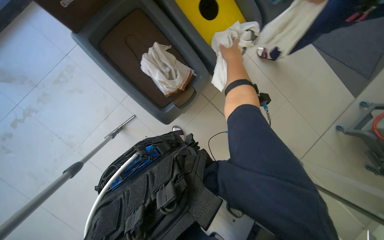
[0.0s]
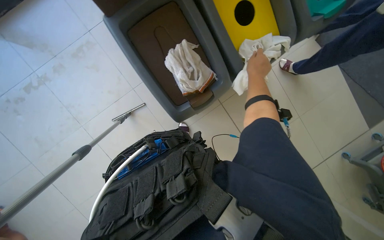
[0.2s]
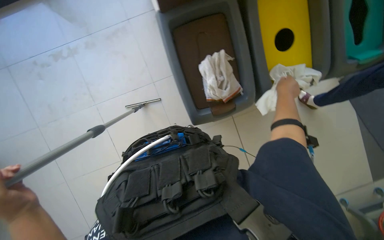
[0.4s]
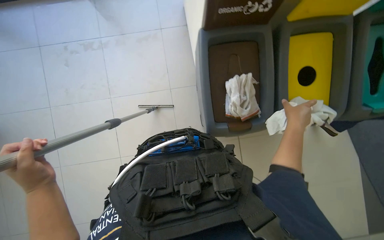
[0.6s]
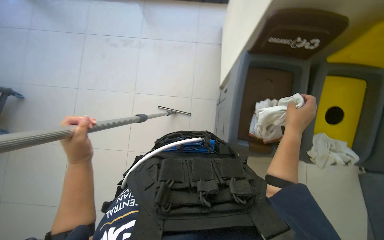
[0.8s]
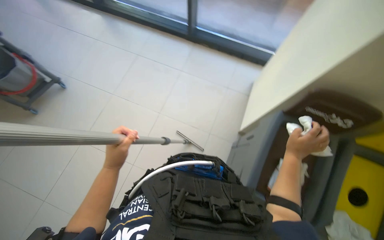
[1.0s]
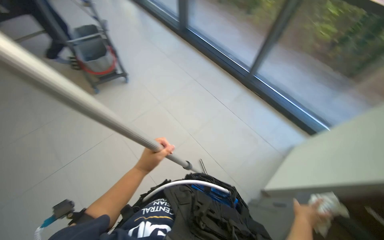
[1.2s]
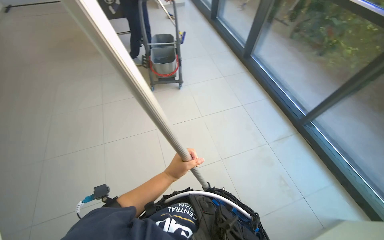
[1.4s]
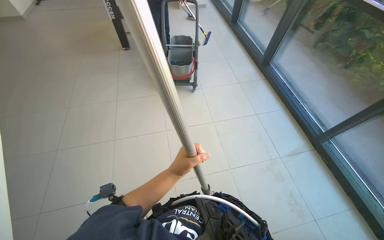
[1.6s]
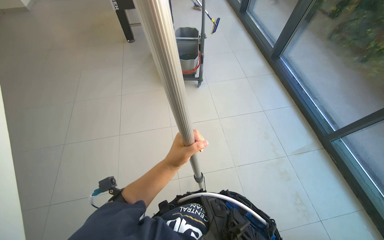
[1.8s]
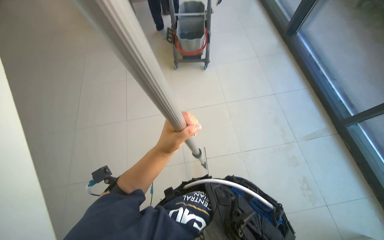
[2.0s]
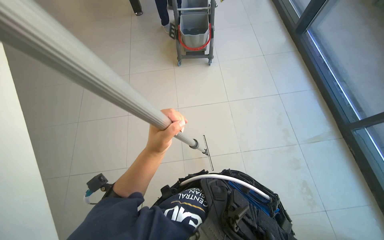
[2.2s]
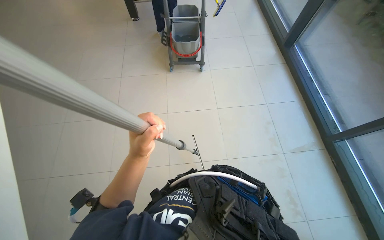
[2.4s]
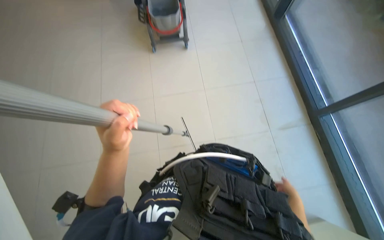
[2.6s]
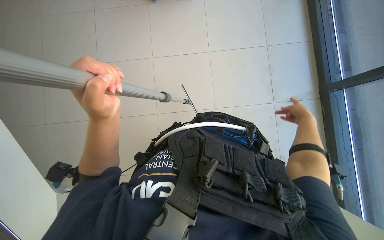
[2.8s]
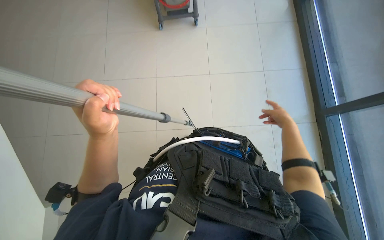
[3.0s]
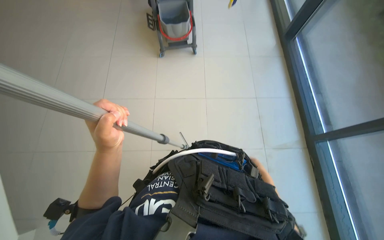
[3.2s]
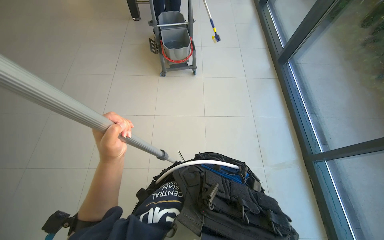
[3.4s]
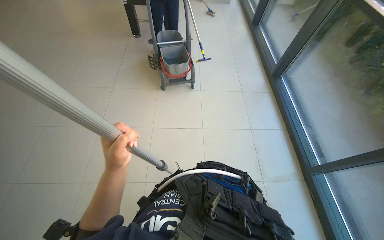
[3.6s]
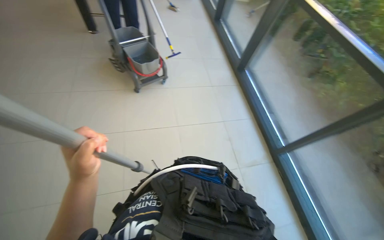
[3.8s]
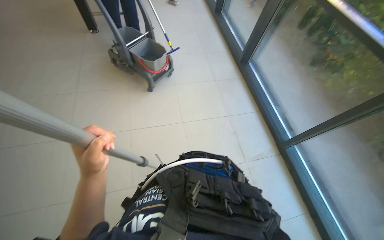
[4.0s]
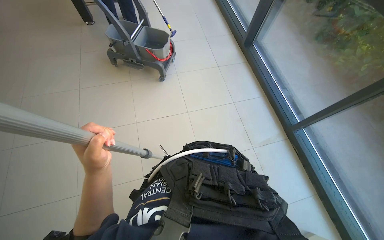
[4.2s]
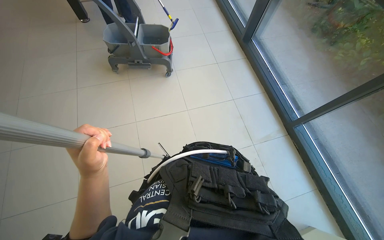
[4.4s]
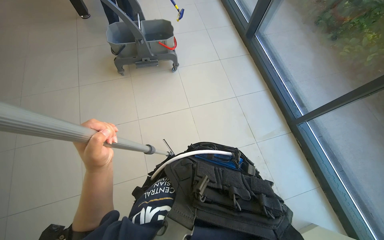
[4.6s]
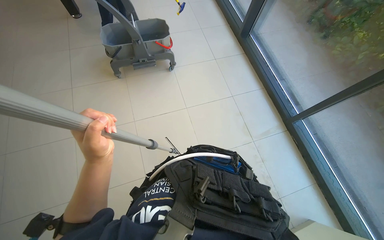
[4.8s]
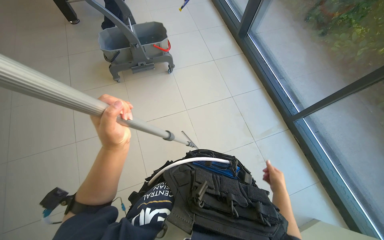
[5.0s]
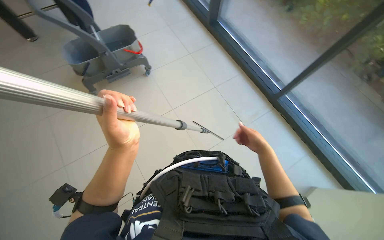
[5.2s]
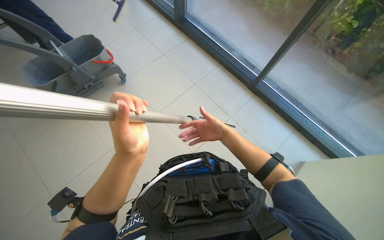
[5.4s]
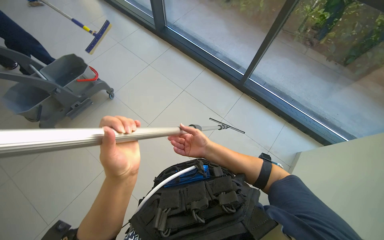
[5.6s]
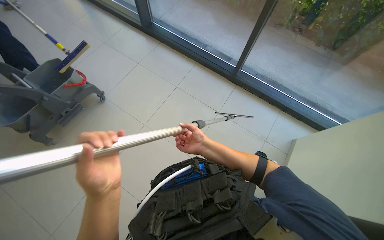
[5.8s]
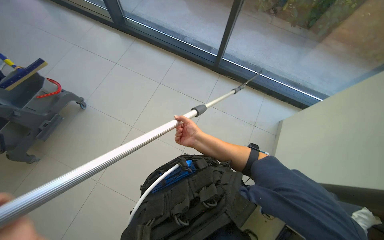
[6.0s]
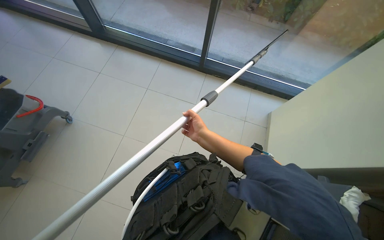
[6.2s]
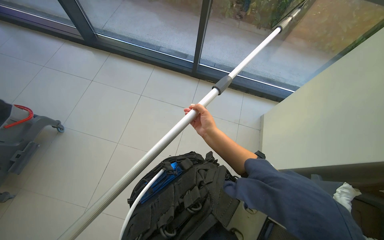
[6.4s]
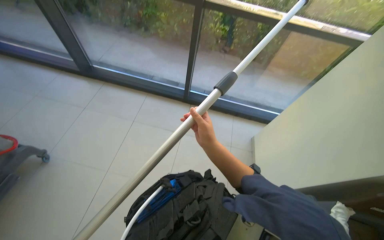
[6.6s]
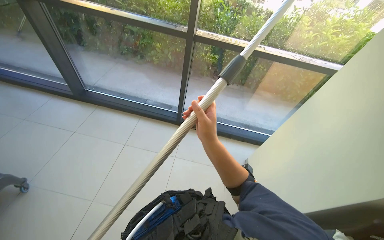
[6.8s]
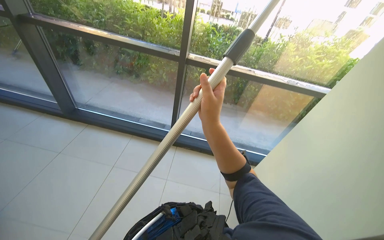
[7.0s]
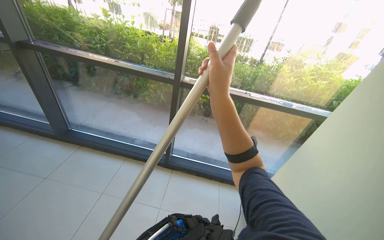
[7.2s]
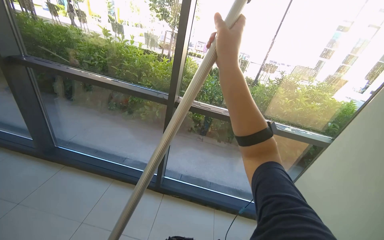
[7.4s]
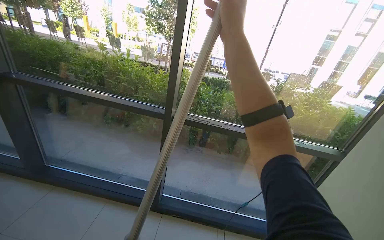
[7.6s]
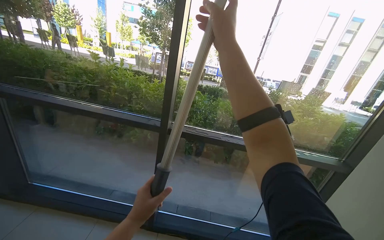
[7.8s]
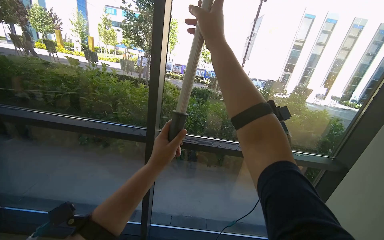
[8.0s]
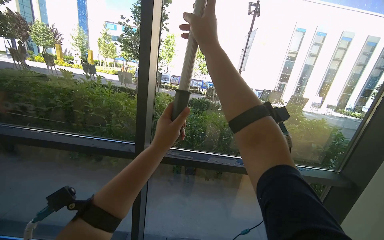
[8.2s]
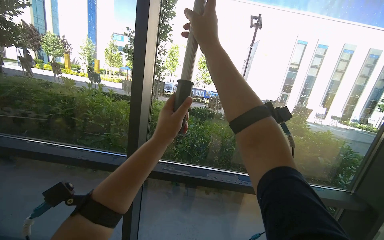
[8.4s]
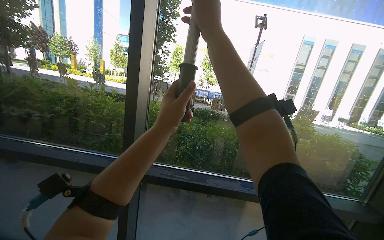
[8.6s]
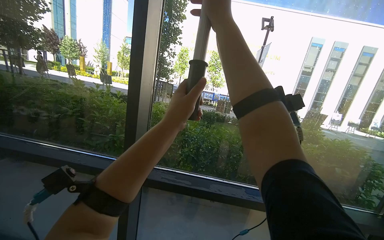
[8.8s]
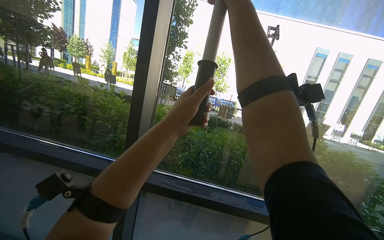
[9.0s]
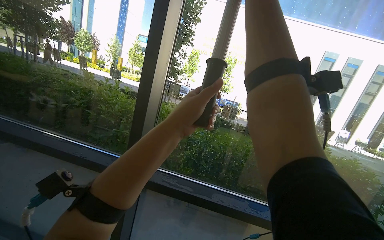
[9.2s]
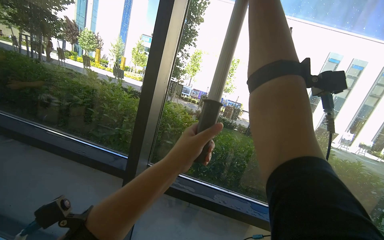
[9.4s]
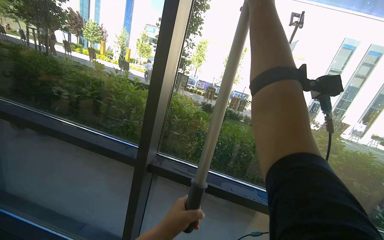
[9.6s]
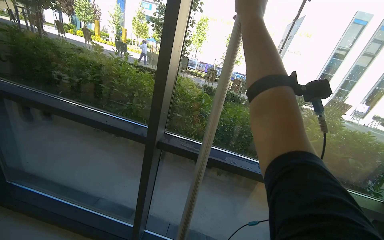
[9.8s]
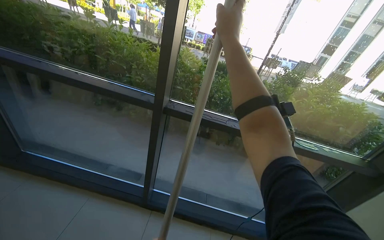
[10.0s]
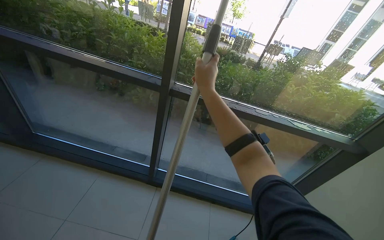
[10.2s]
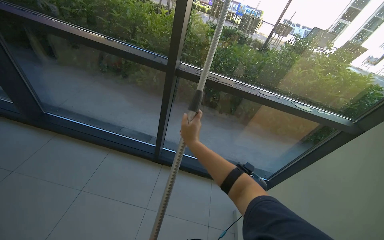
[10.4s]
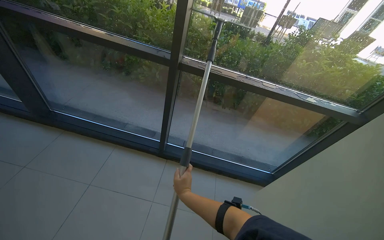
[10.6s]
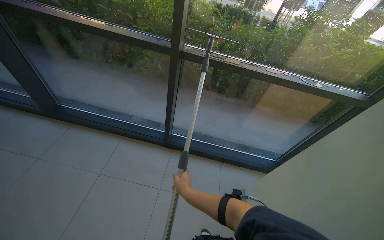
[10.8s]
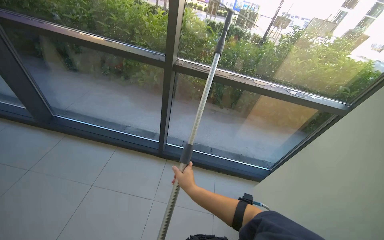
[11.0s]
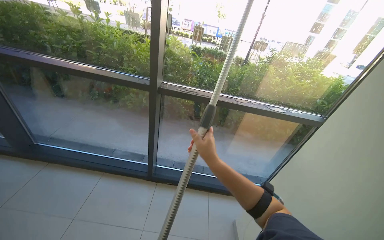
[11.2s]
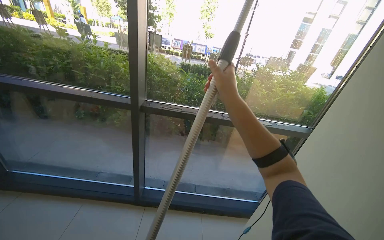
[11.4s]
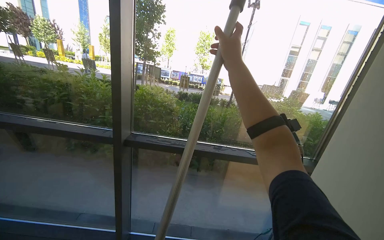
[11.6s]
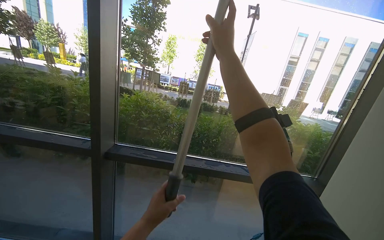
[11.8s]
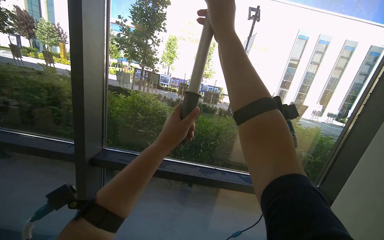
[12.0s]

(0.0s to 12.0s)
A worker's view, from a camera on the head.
Job: cleaning windows.
The whole recording: Cleaning glass panels with squeegee. The worker cleans the glass panels using a squeegee.
0.0s - 1.6s: The head rotates roughly 125 degrees to the left. The view tips upward by approximately 40 degrees.
1.6s - 3.0s: The camera pitches downward, by approximately 25 degrees.
3.0s - 4.4s: The view tips upward by roughly 15 degrees.
4.4s - 6.0s: The head turns to the right by roughly 50 degrees.
6.0s - 7.6s: The wearer's head swings approximately 20 degrees to the right. The wearer looks roughly 45 degrees further upward.
7.6s - 9.0s: The wearer looks roughly 15 degrees further upward.
9.0s - 10.4s: The view tilts about 30 degrees downward.
10.4s - 12.0s: The view tilts about 25 degrees upward. The right hand travels up the picture and to the right by some 70 cm.

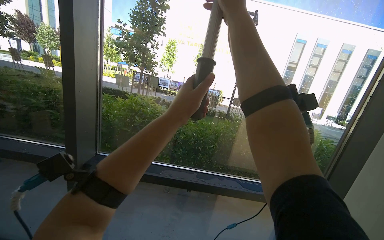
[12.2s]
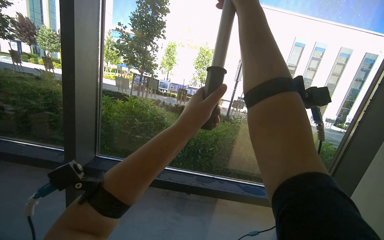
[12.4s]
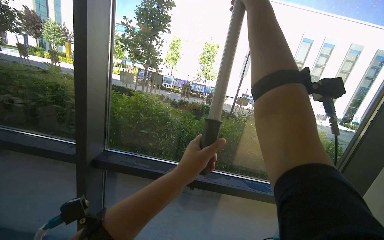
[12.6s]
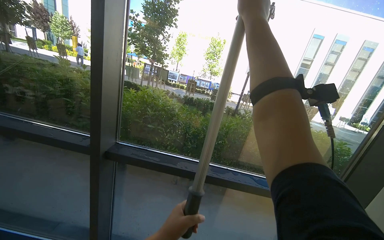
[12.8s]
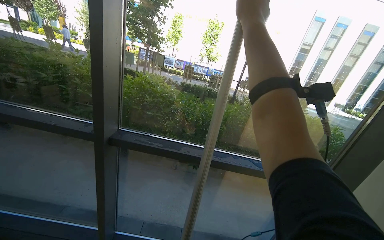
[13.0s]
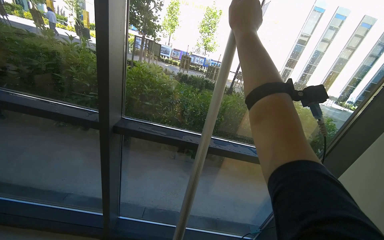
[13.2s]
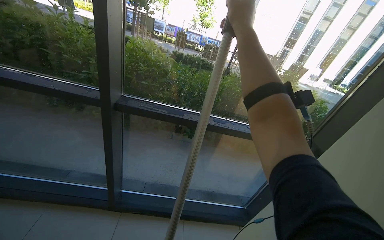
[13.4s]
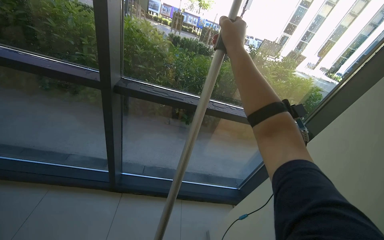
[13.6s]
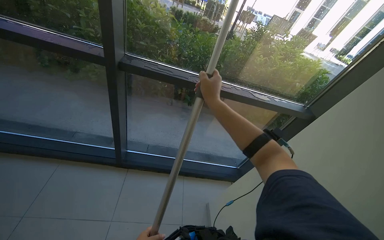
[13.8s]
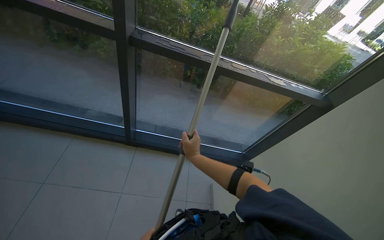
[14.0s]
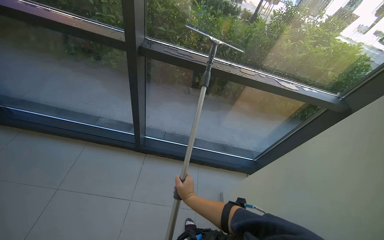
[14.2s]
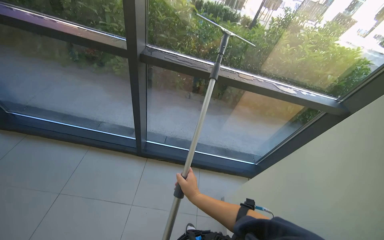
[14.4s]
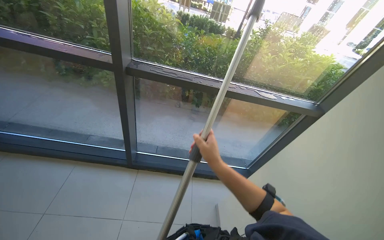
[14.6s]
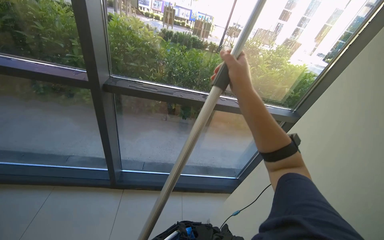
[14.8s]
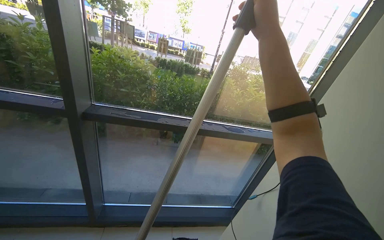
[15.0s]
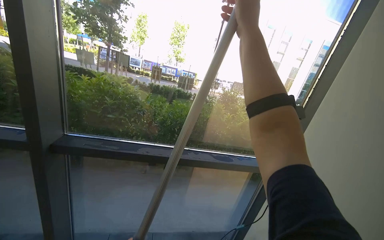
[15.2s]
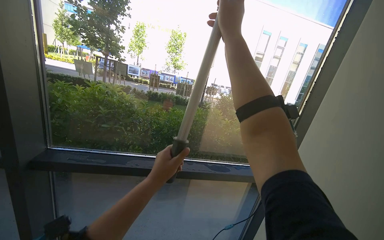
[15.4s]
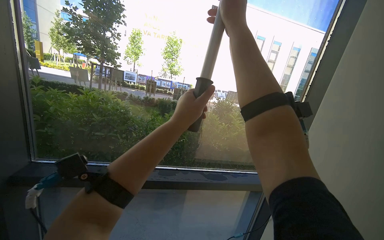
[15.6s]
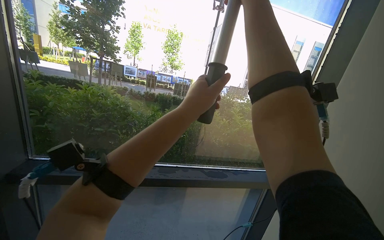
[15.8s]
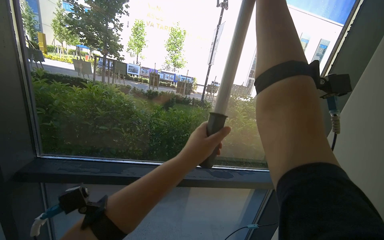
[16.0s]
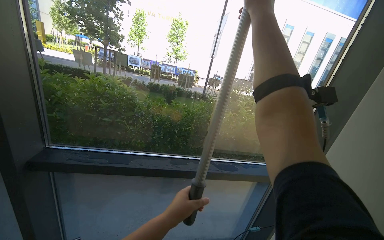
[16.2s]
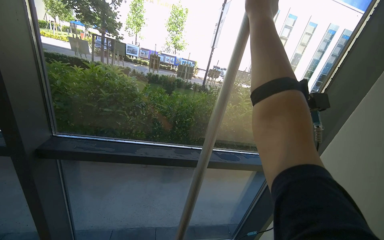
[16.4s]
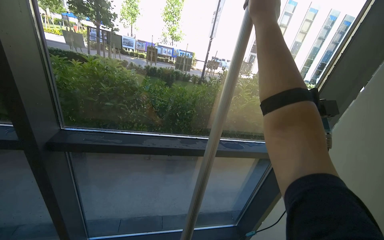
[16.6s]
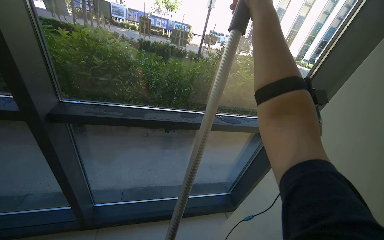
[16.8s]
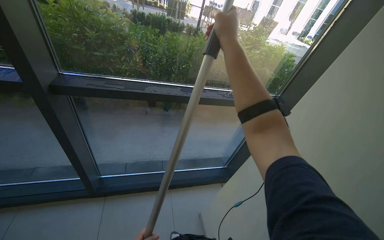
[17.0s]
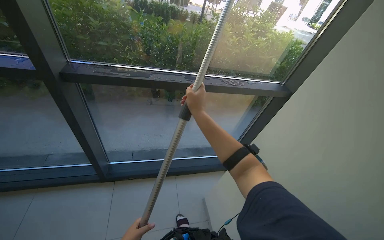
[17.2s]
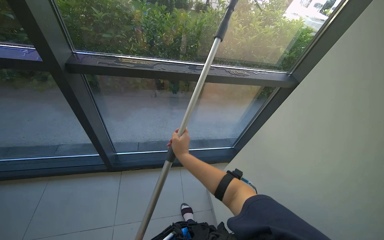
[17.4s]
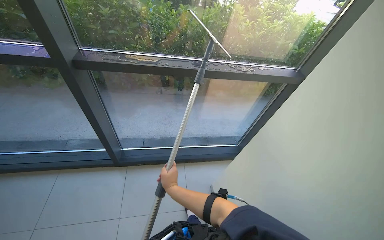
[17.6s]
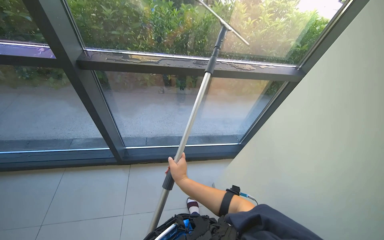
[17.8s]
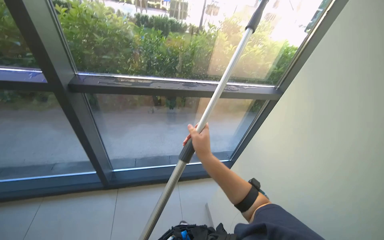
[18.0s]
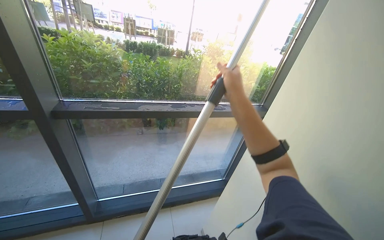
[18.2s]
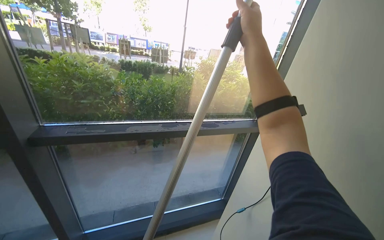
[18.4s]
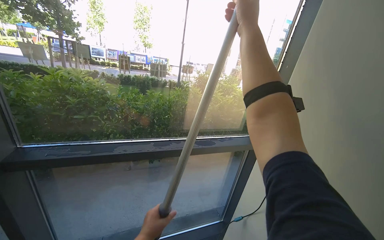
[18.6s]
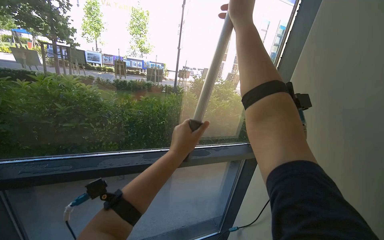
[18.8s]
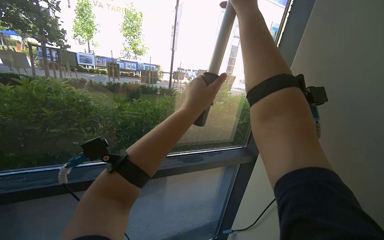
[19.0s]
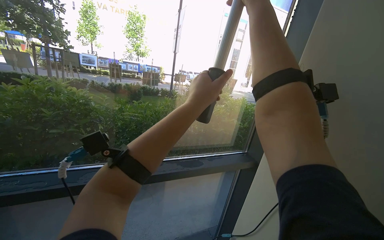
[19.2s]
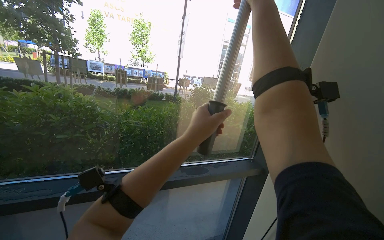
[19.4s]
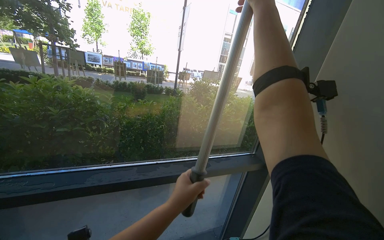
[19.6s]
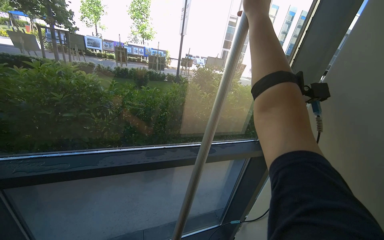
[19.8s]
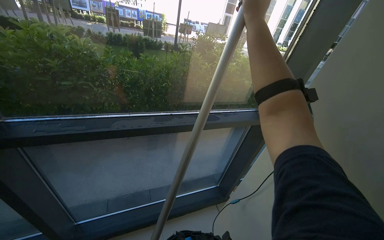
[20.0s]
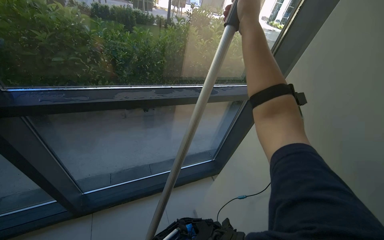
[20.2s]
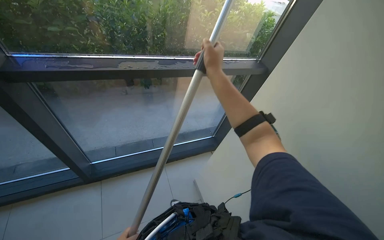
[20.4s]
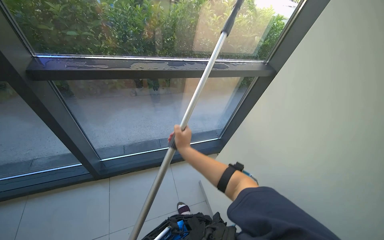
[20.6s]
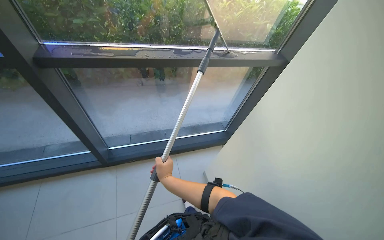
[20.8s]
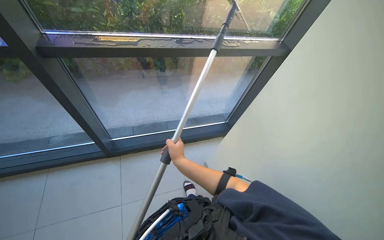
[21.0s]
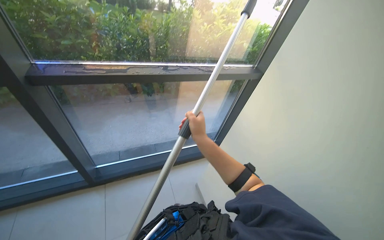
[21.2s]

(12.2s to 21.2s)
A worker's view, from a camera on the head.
Job: cleaning windows.
The whole recording: Cleaning glass panels with squeegee. The worker cleans the glass panels using a squeegee.
12.2s - 13.8s: The camera pitches downward, by approximately 30 degrees. The right hand heads down the picture, covering about 40 cm.
13.8s - 15.2s: The view tips upward by approximately 25 degrees. The right hand moves to the right and nearer to the camera, approximately 35 cm, and reaches about 40 cm down the picture, then returns.
16.6s - 18.2s: The right hand moves down the picture, some 30 cm.
18.2s - 19.8s: The right hand travels up the picture by approximately 40 cm.
19.8s - 21.2s: The wearer looks some 20 degrees further downward.
